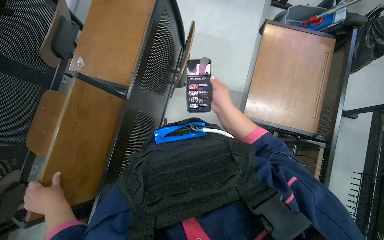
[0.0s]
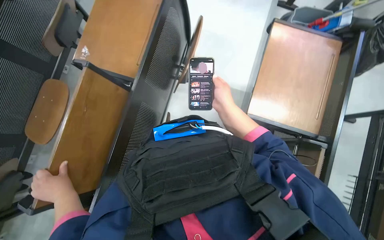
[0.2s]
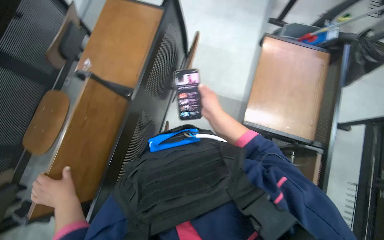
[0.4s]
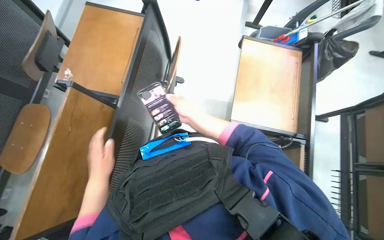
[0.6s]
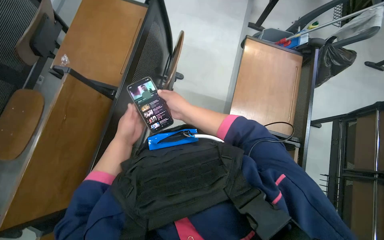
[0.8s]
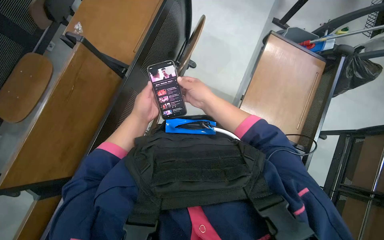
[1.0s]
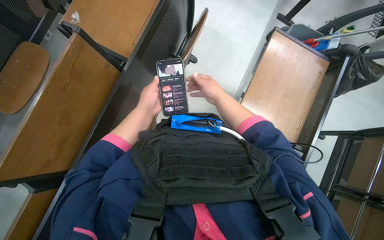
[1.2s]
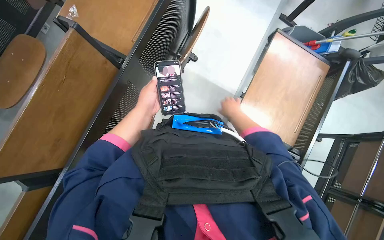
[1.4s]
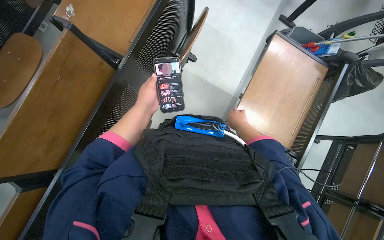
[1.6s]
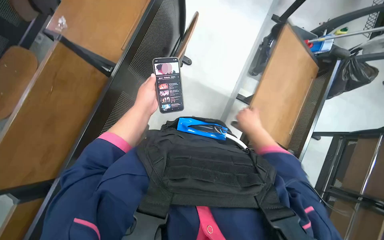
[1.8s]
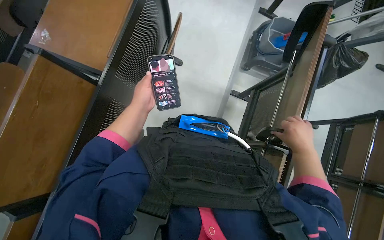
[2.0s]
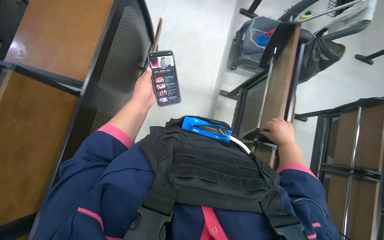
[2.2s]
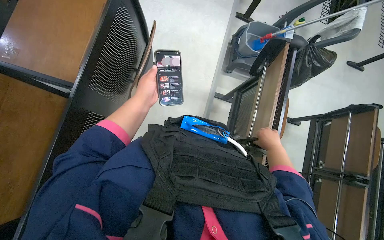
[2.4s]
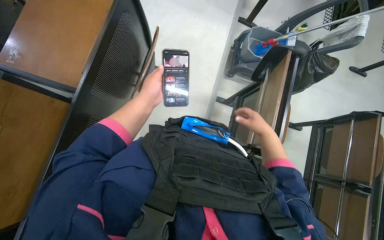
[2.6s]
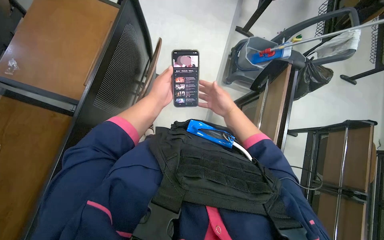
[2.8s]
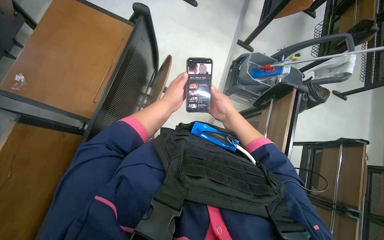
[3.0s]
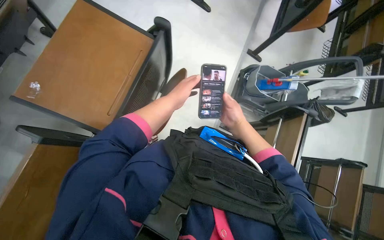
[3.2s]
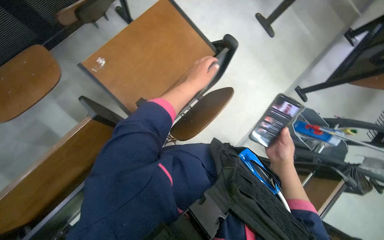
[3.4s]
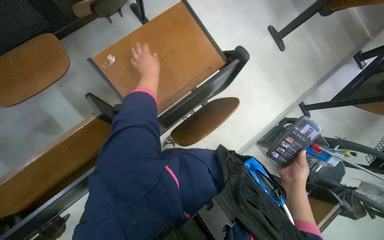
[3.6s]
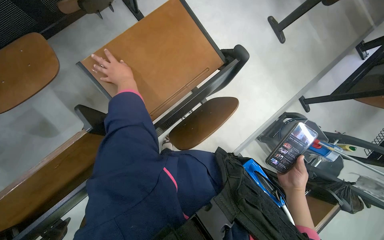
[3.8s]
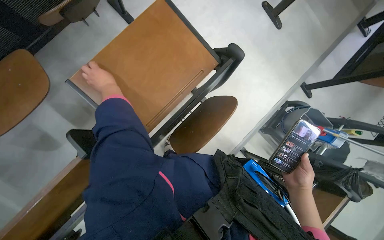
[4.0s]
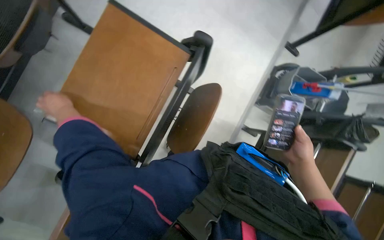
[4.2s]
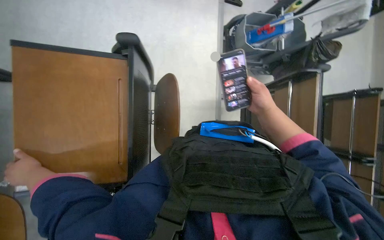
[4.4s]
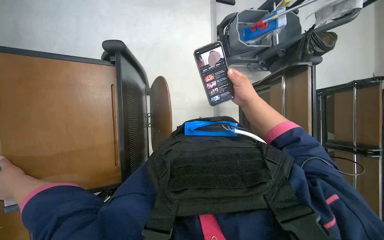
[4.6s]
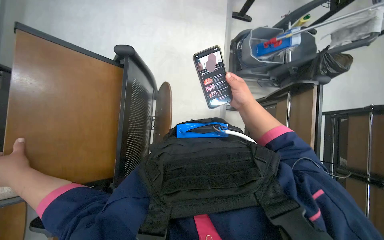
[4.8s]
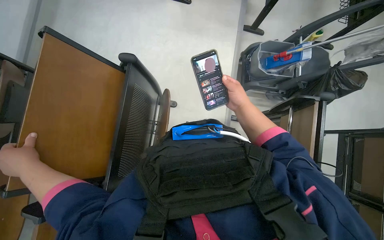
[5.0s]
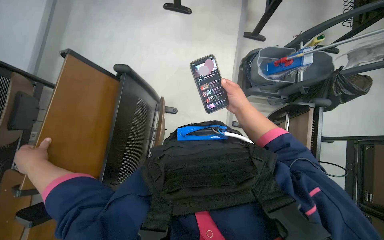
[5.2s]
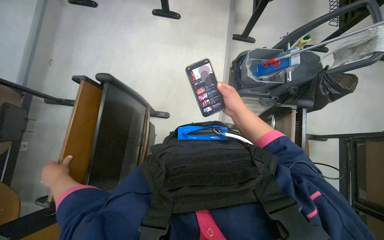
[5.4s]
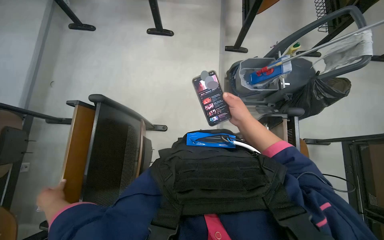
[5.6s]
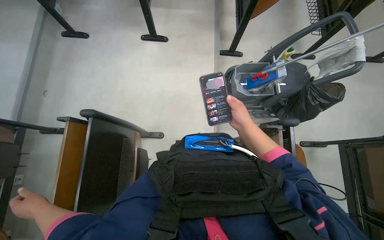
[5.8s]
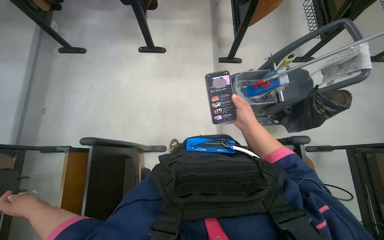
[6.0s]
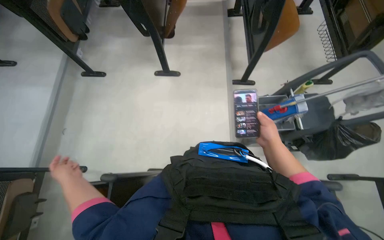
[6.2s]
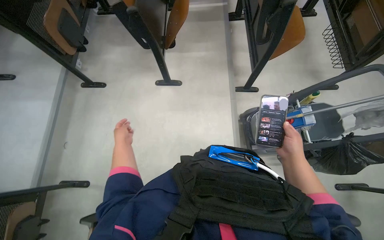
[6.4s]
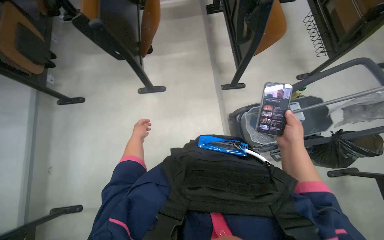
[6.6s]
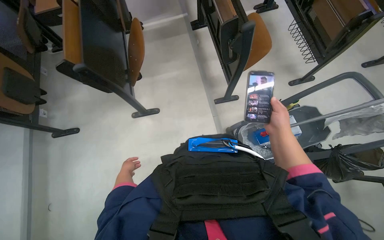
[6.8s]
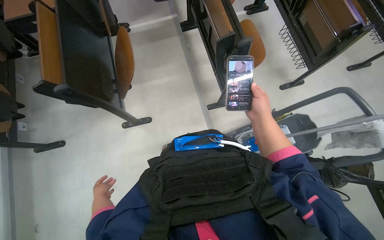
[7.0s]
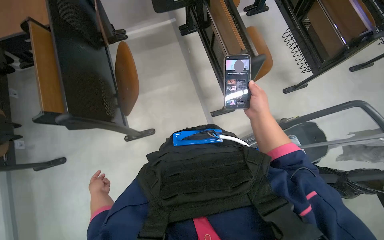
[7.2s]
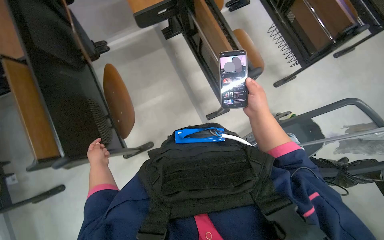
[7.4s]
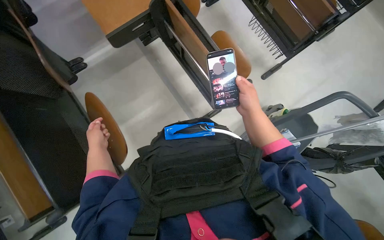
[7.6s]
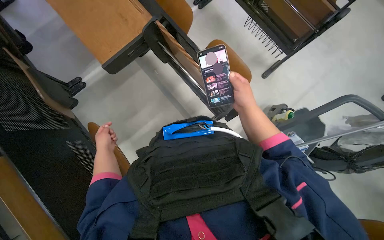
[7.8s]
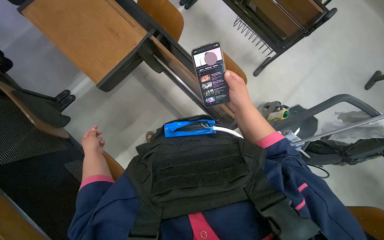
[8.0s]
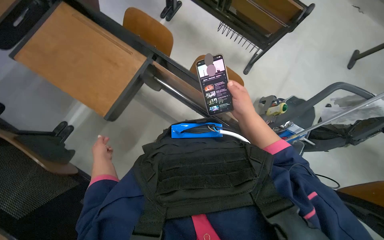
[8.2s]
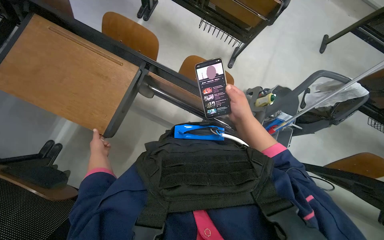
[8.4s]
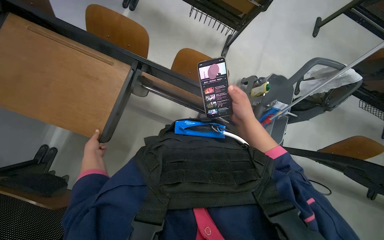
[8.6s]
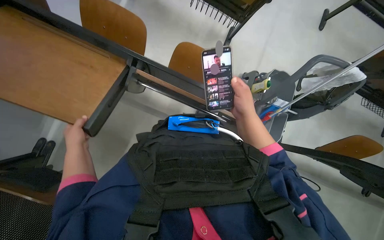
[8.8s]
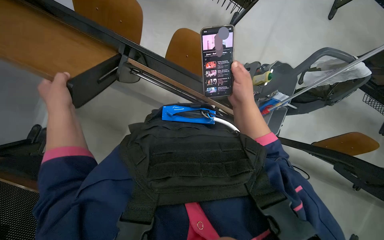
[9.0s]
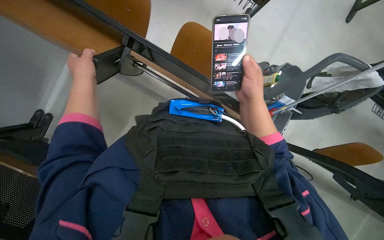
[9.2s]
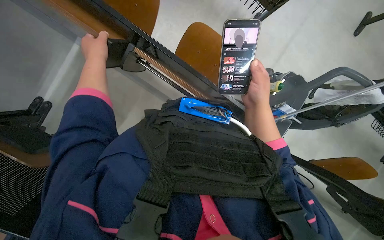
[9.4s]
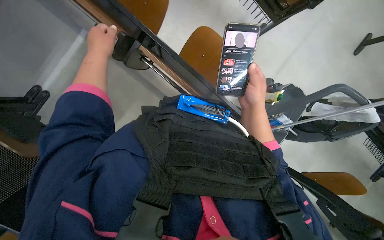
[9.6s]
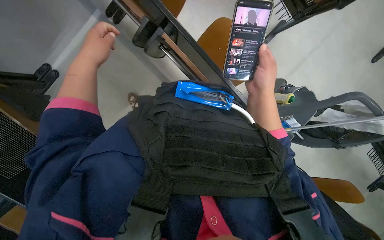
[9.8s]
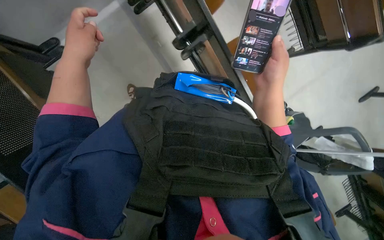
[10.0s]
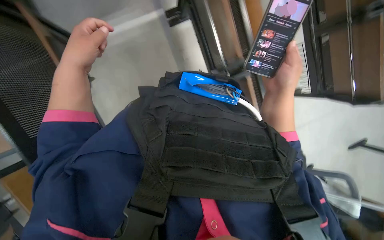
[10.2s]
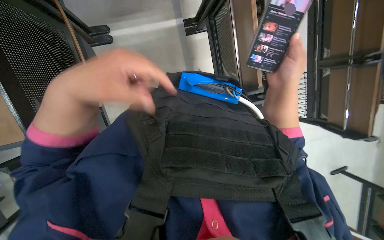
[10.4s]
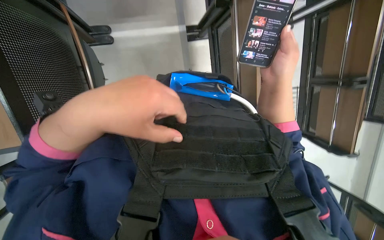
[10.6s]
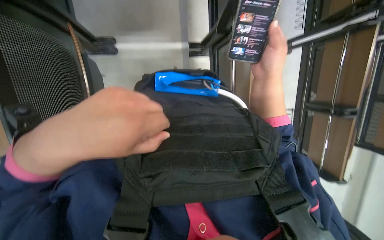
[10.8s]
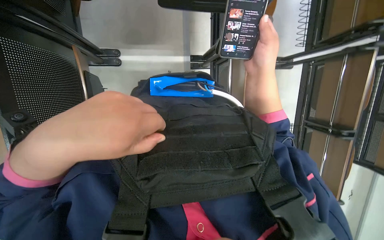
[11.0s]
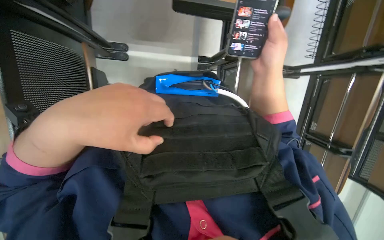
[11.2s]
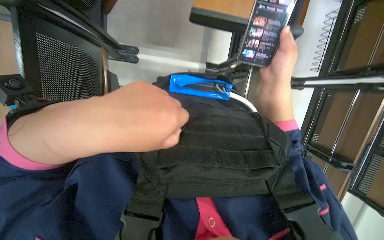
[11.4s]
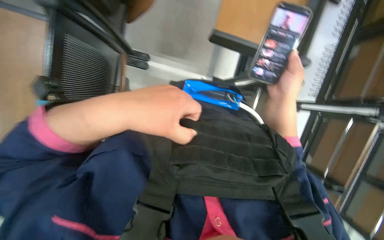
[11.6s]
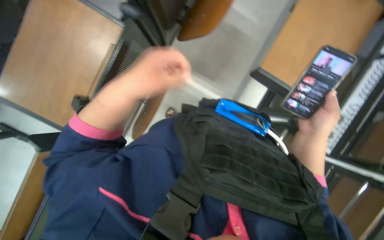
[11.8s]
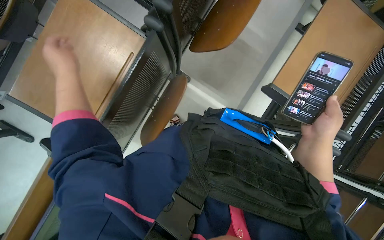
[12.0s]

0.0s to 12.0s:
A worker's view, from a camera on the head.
Job: organizing items.
The whole recording: Folding down desks in lecture hall. The worker folds down the desks in the lecture hall.
0.0s to 1.6s: The left hand shifts approximately 30 cm up the picture and to the right. Meanwhile the right hand goes about 20 cm farther from the camera and to the right.
1.6s to 3.0s: The right hand shifts approximately 10 cm nearer to the camera.
4.4s to 6.0s: The view tips upward by roughly 15 degrees.
6.0s to 7.6s: The camera travels approximately 1 m. The scene turns approximately 35 degrees counterclockwise in the picture.
7.6s to 9.0s: The head travels approximately 40 cm. The head rotates about 30 degrees to the right. The view tips downward by some 15 degrees.
9.0s to 10.4s: Everything in view rotates roughly 40 degrees clockwise. The left hand shifts about 30 cm nearer to the camera; the right hand shifts about 15 cm nearer to the camera.

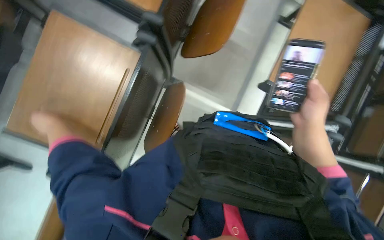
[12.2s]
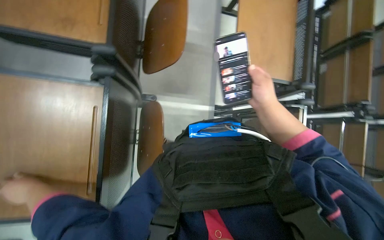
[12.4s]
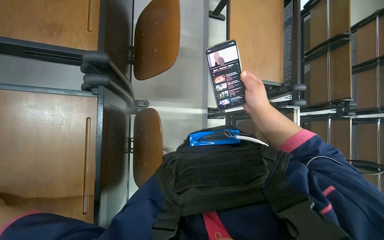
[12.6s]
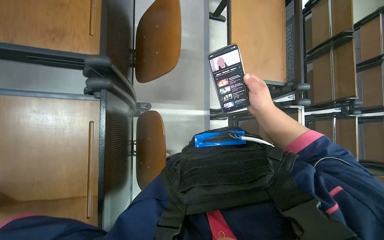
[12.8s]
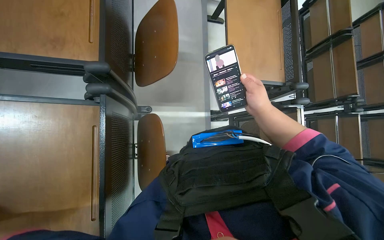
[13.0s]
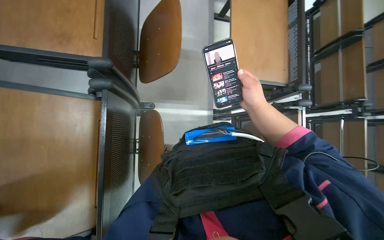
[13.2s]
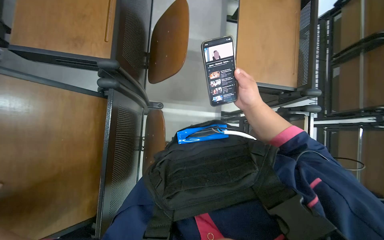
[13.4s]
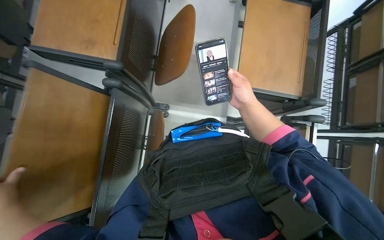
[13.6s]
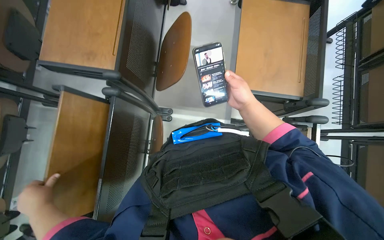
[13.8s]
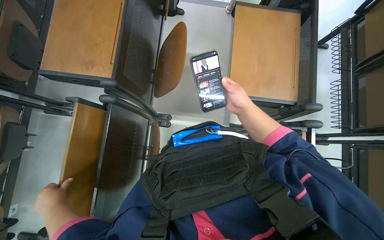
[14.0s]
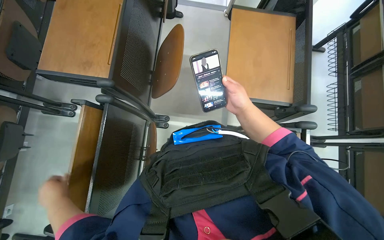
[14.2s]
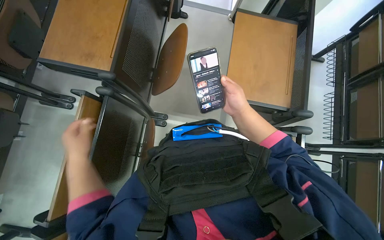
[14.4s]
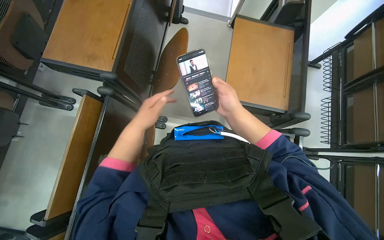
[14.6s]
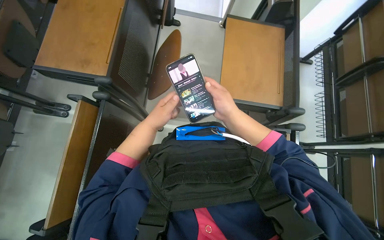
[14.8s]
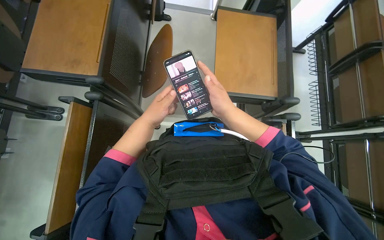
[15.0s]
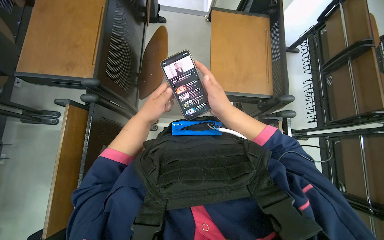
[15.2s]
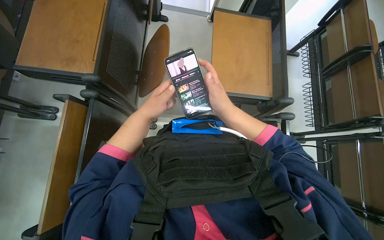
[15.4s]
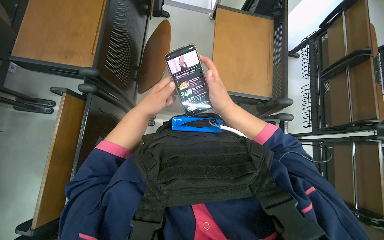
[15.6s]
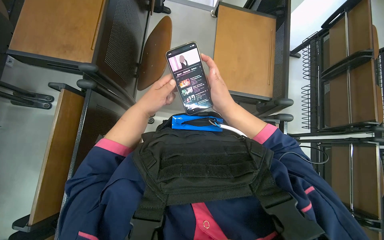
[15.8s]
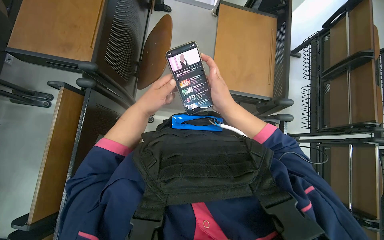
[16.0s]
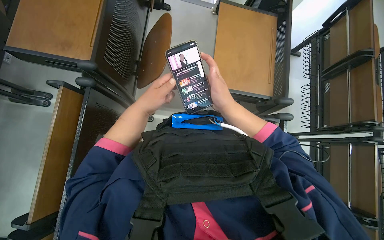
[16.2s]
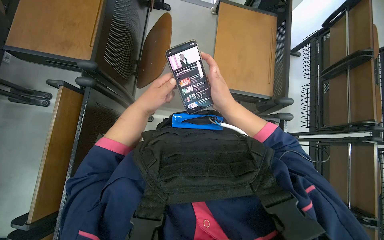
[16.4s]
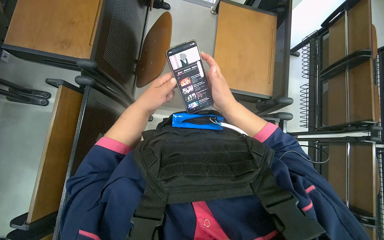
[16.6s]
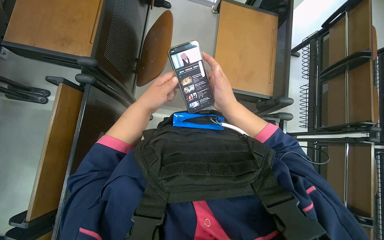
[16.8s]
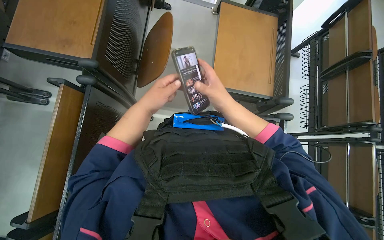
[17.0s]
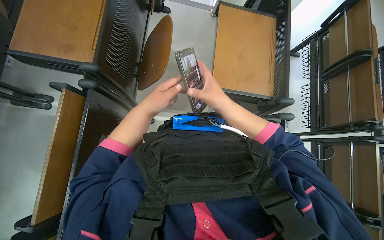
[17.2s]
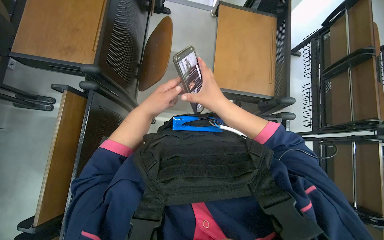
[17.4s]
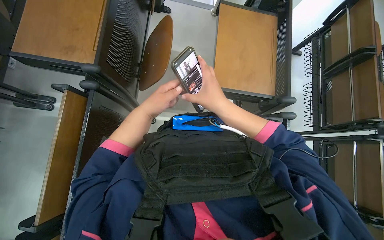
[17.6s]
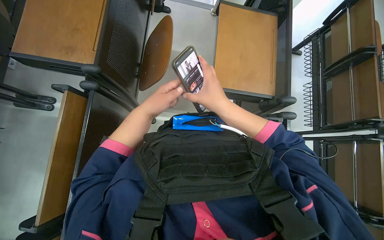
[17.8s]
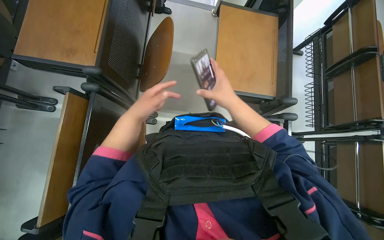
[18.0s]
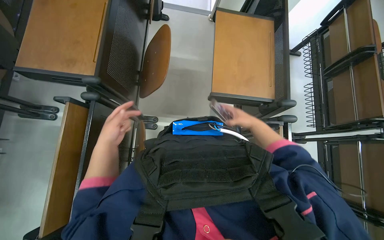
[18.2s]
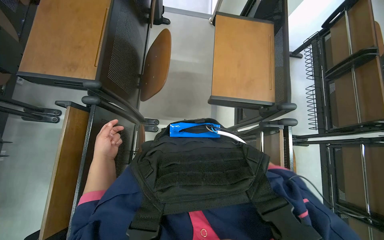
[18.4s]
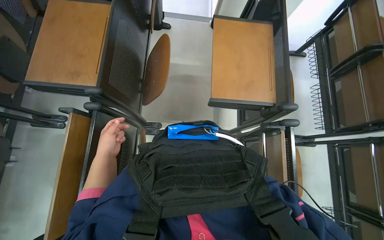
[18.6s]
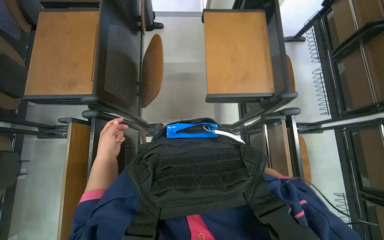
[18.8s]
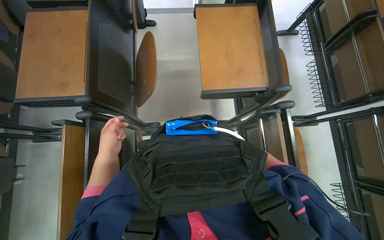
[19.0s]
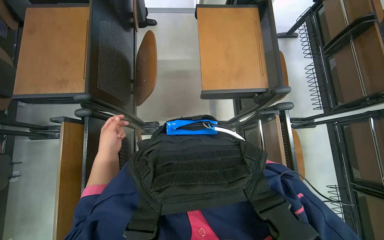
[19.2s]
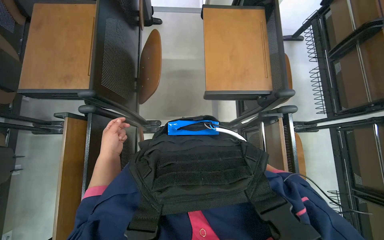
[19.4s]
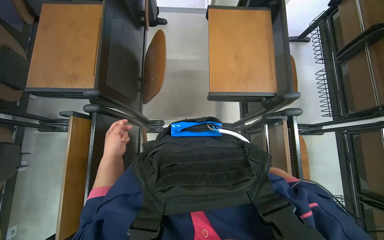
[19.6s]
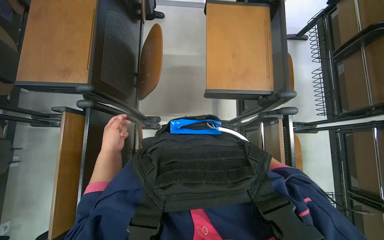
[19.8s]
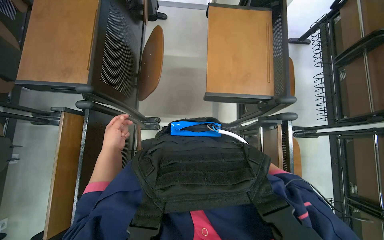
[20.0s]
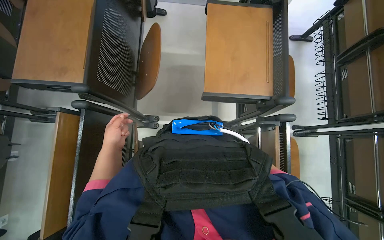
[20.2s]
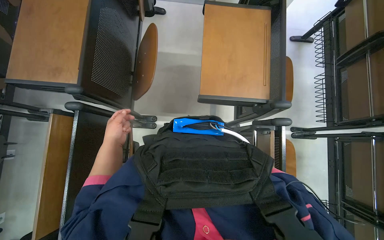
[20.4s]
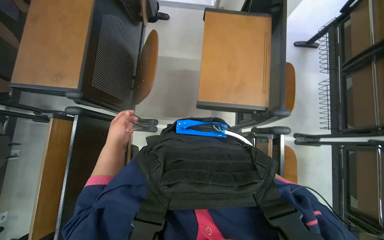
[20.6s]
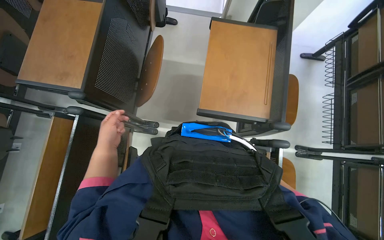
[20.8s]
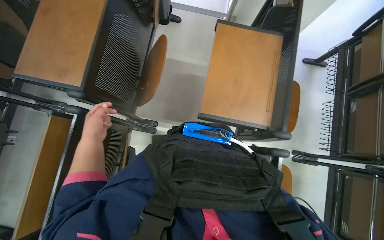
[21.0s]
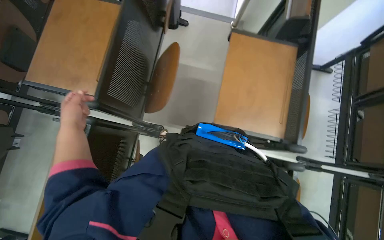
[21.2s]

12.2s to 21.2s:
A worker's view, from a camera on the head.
Job: organizing items.
The whole recording: Folding down desks in lecture hall. The worker folds down the desks in the lecture hall.
13.8s to 15.2s: The right hand travels nearer to the camera by about 10 cm.
15.2s to 16.6s: The hands are busy where they are.
16.6s to 18.2s: The left hand moves to the left, approximately 10 cm; the right hand goes approximately 25 cm farther from the camera and to the right.
19.8s to 21.2s: The left hand shifts about 15 cm up the picture.
